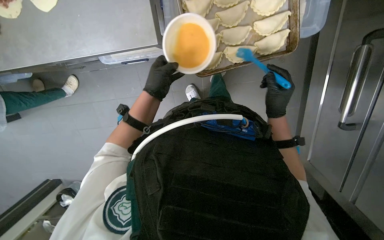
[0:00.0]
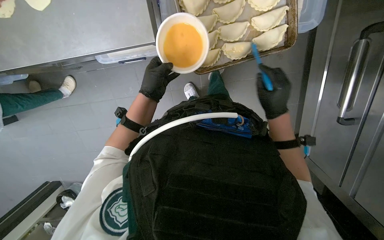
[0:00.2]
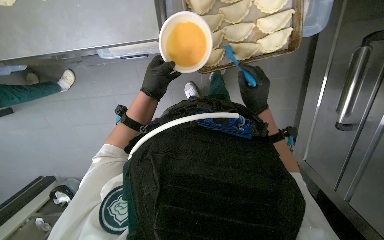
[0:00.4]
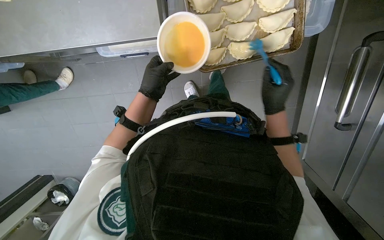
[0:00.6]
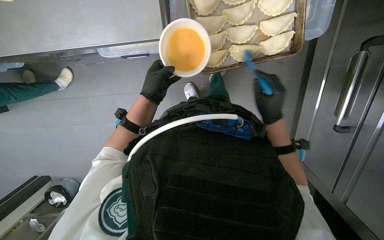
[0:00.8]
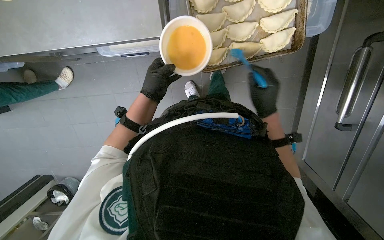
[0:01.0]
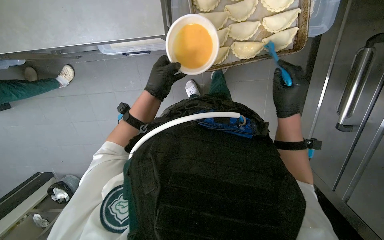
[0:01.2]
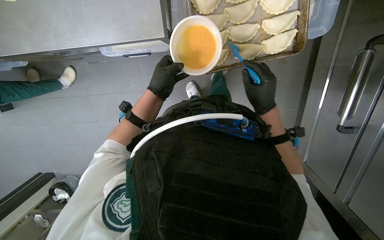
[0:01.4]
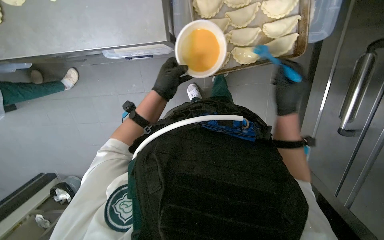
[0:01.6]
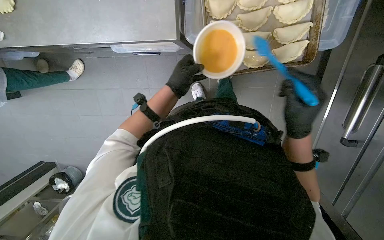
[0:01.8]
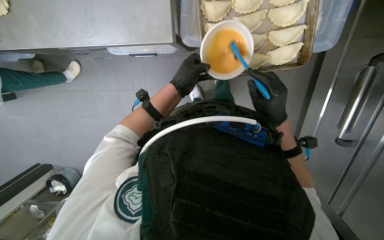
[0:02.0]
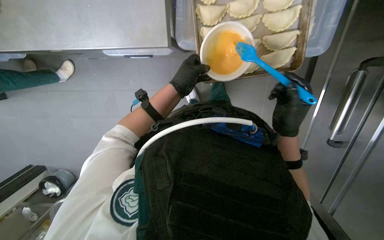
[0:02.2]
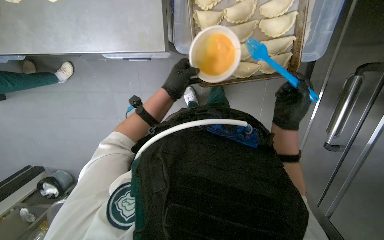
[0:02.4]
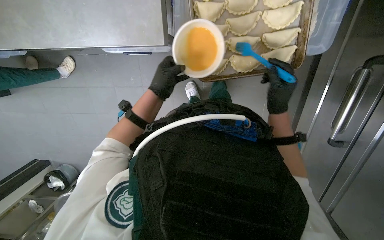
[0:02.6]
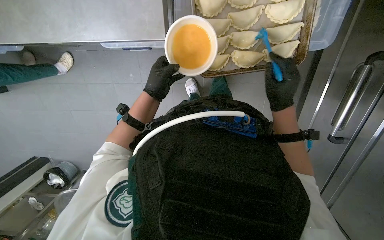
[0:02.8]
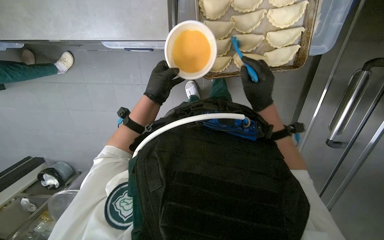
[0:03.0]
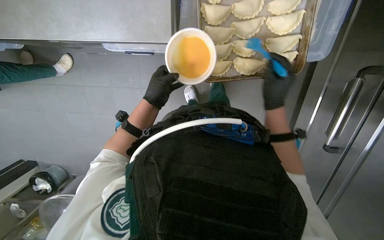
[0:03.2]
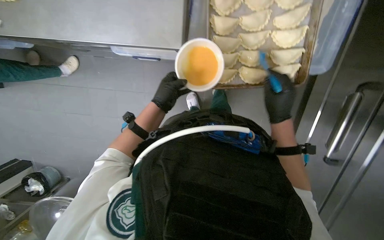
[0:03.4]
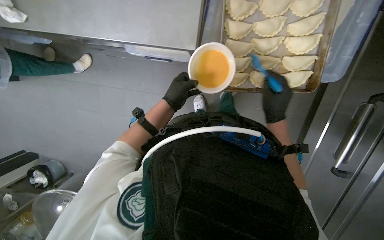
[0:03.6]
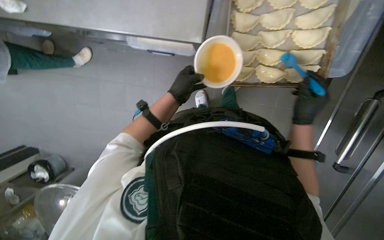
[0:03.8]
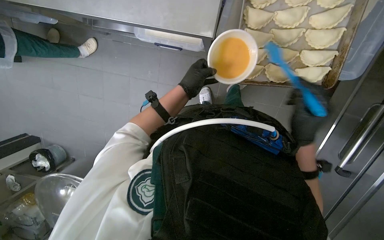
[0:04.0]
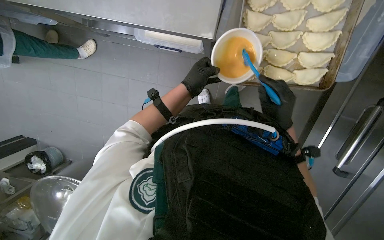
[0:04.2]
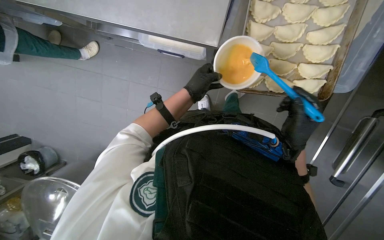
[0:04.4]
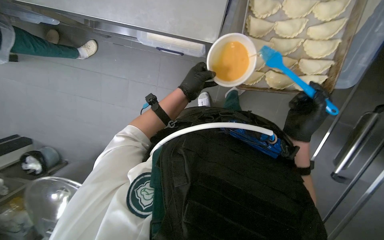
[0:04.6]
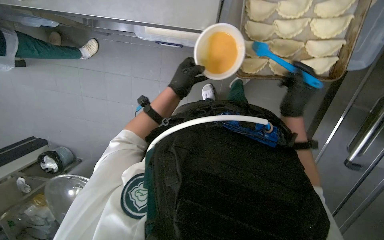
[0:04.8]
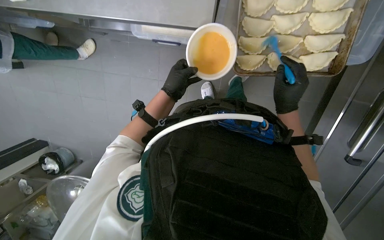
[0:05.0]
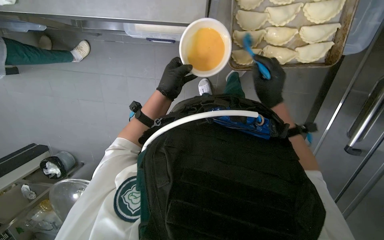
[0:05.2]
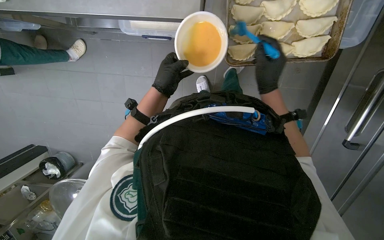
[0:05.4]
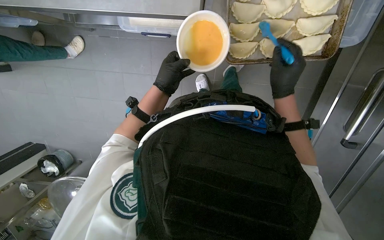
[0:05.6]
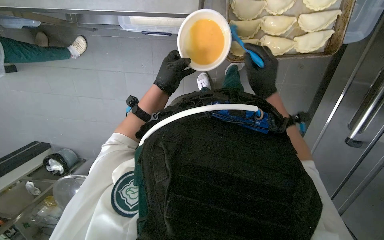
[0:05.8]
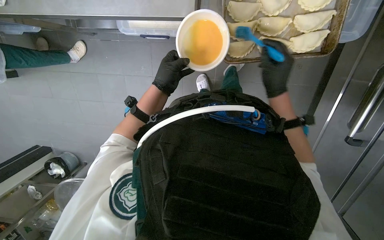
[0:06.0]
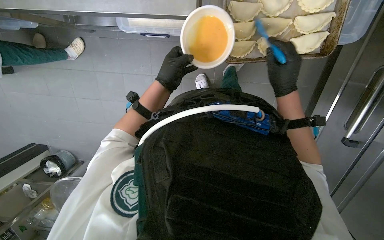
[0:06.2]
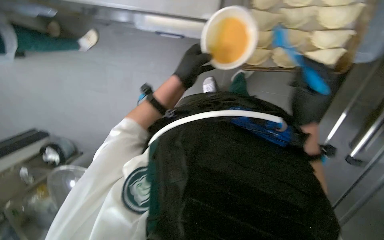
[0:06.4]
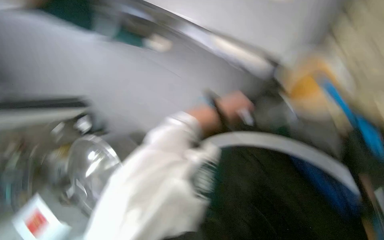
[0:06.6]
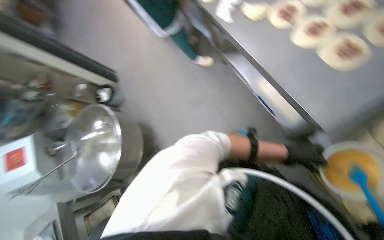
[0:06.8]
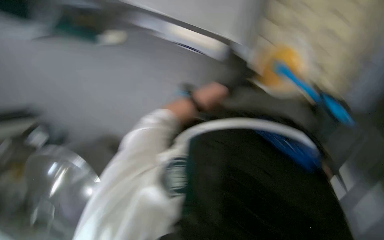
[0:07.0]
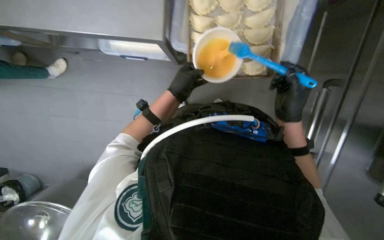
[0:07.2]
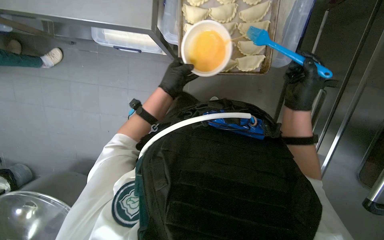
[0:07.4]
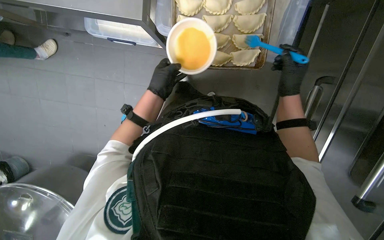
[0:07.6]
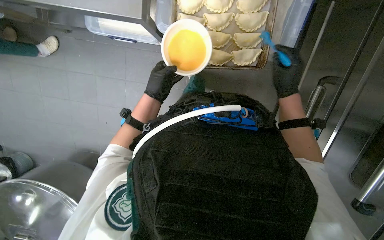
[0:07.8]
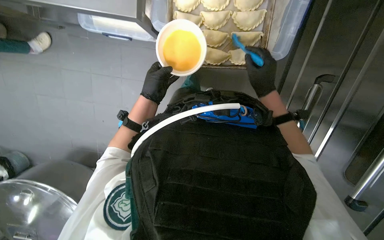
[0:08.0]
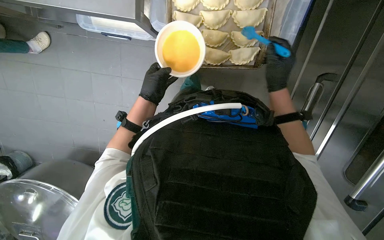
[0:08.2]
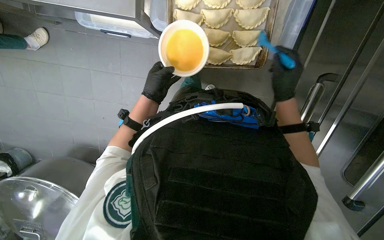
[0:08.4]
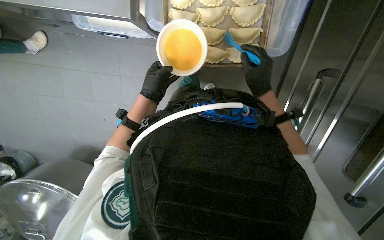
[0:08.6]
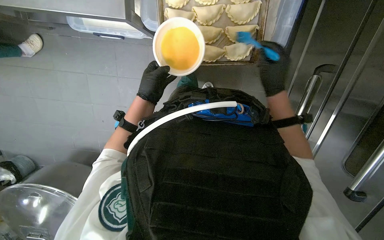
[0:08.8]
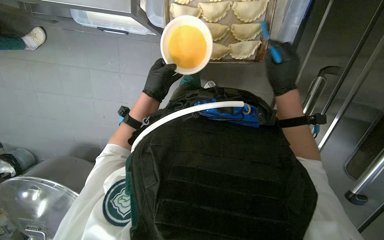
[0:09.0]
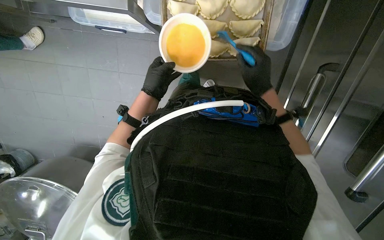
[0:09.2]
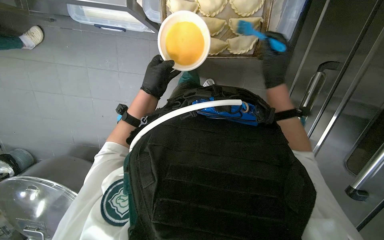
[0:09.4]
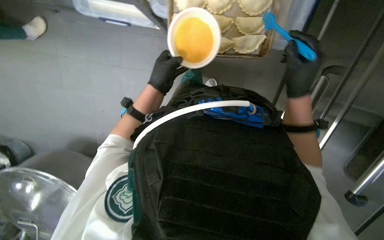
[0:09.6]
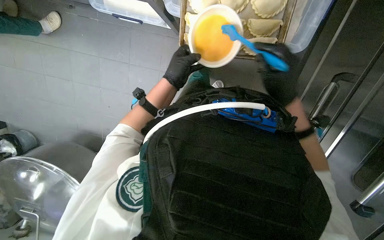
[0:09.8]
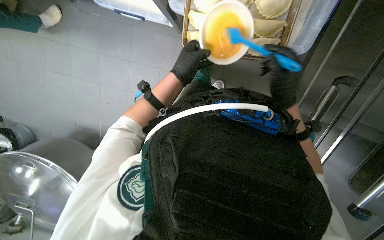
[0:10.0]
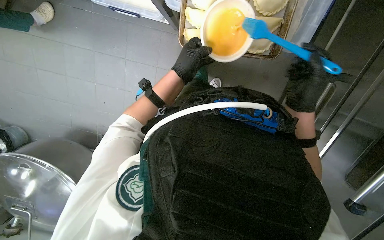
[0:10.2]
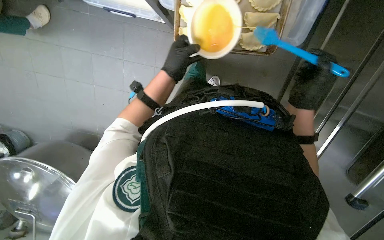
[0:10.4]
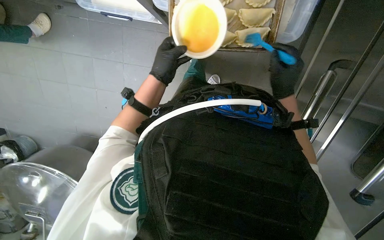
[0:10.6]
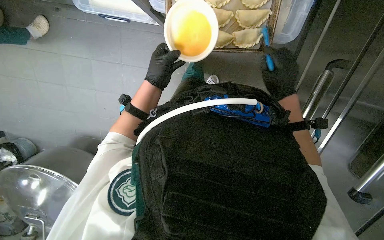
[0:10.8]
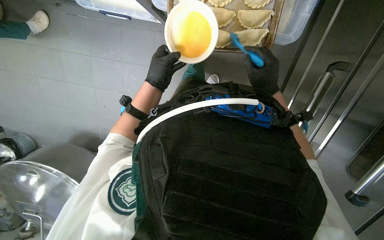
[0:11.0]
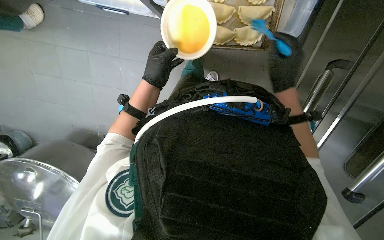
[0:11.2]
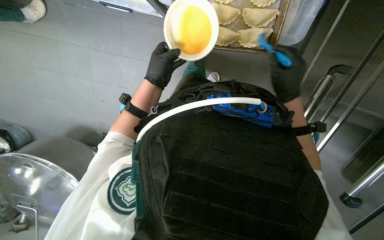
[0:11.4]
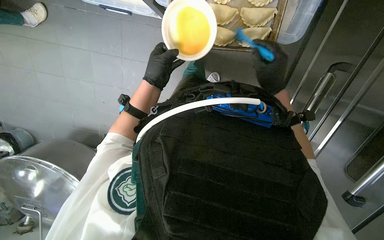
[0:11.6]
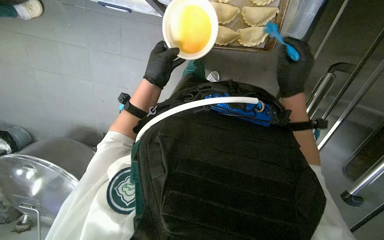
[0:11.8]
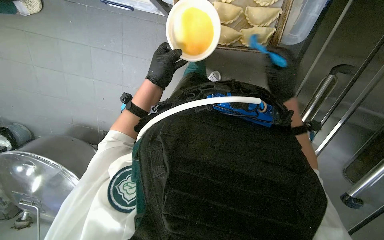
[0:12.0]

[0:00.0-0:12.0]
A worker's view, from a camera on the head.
Job: preparing food.
The whole recording: Brushing egg wash on dumplings. The worker uses a brush to apply egg wash to the raw dumplings on a baking sheet.
0:00.0 to 0:01.6: The hands work in one place, with small movements.
0:01.6 to 0:03.0: The hands work in one place, with small movements.
0:03.0 to 0:04.4: The hands stay close to where they were, moving slightly.
0:06.0 to 0:07.6: The left hand travels to the right and back again, roughly 5 cm each way; the right hand heads to the right, covering some 15 cm, and travels nearer to the camera and back again, some 10 cm each way.
0:07.6 to 0:09.0: The hands work in one place, with small movements.
0:10.4 to 0:12.0: The hands work in one place, with small movements.

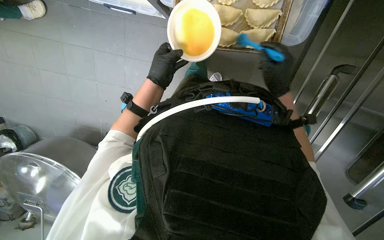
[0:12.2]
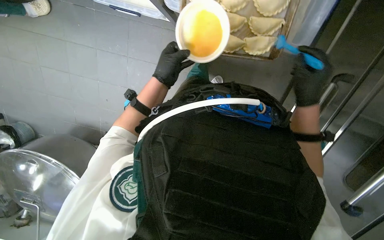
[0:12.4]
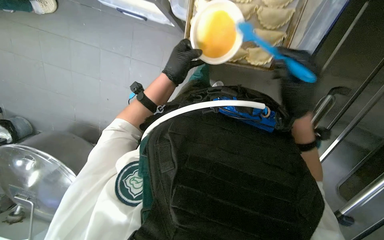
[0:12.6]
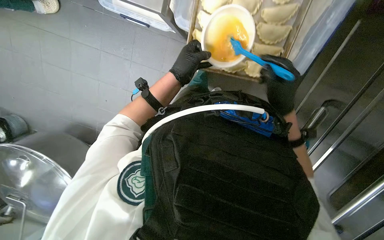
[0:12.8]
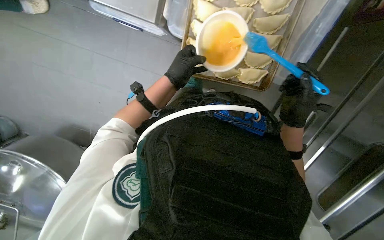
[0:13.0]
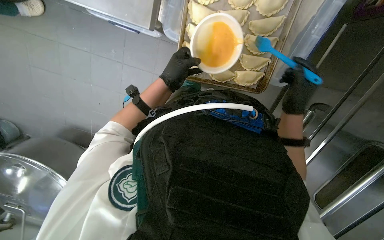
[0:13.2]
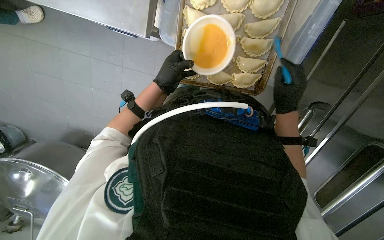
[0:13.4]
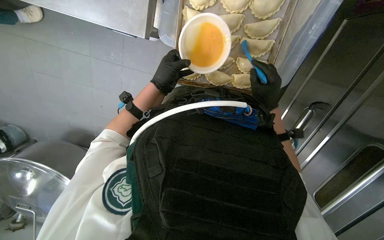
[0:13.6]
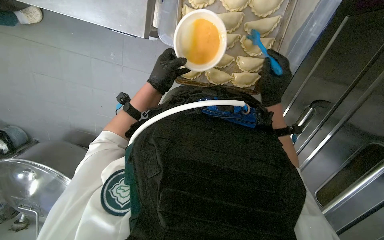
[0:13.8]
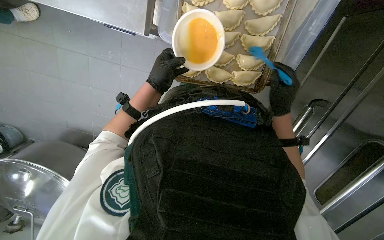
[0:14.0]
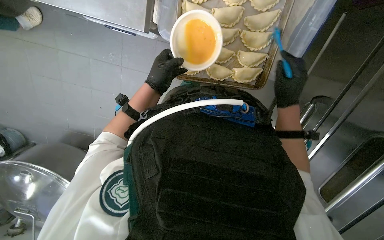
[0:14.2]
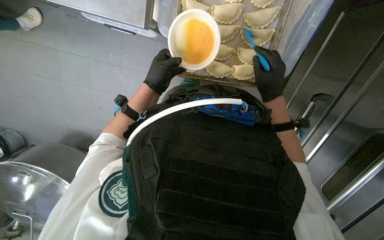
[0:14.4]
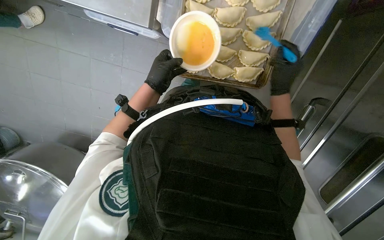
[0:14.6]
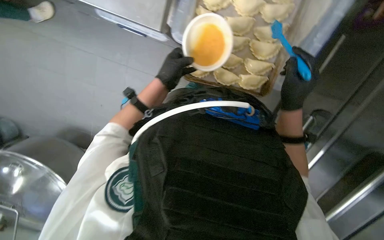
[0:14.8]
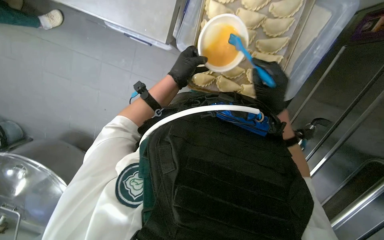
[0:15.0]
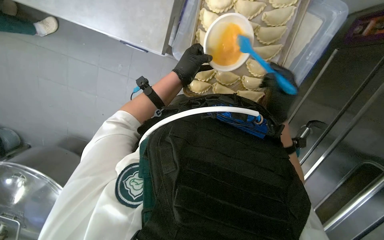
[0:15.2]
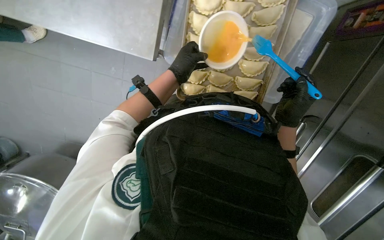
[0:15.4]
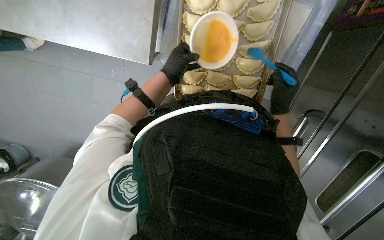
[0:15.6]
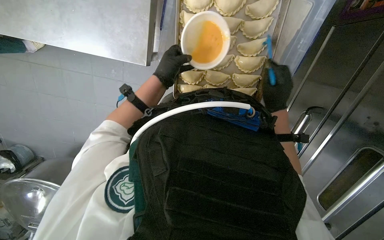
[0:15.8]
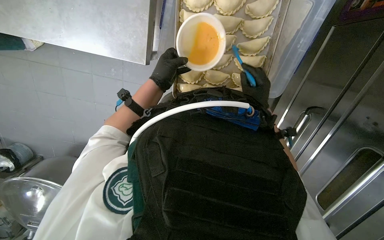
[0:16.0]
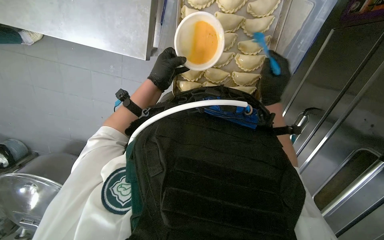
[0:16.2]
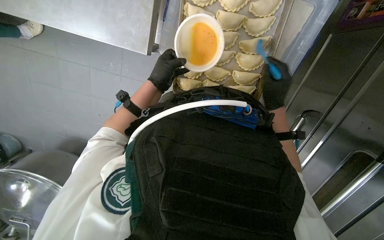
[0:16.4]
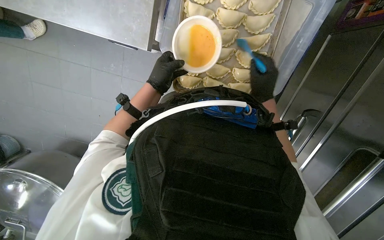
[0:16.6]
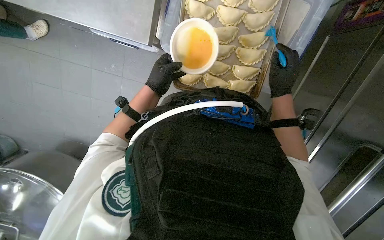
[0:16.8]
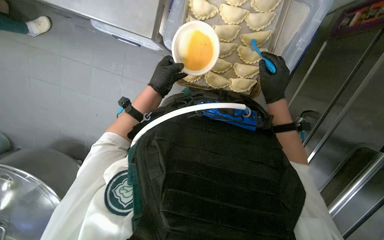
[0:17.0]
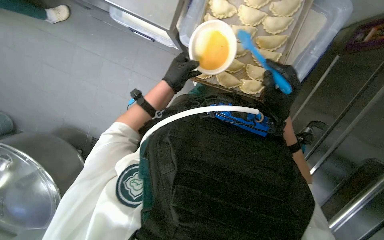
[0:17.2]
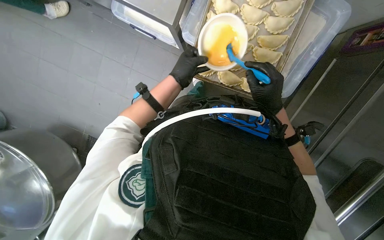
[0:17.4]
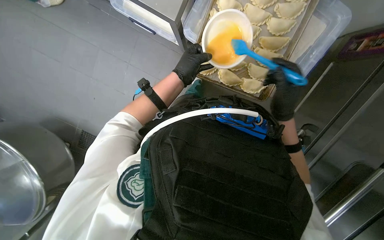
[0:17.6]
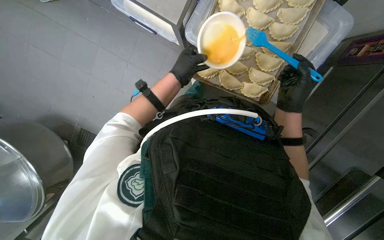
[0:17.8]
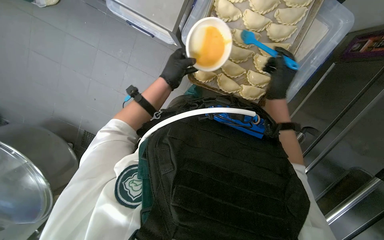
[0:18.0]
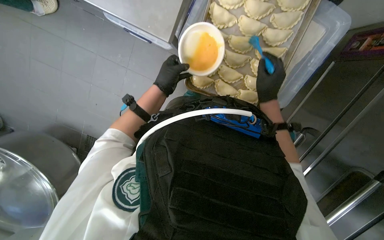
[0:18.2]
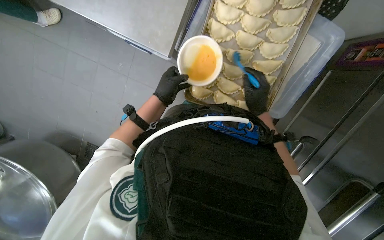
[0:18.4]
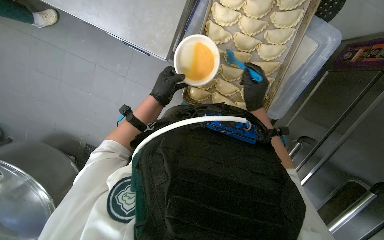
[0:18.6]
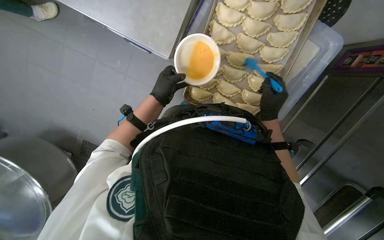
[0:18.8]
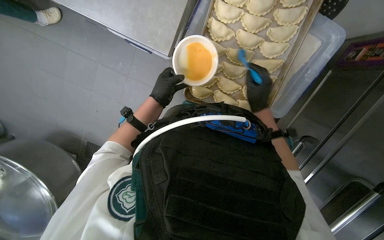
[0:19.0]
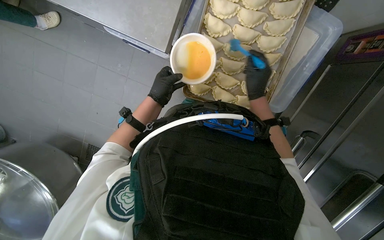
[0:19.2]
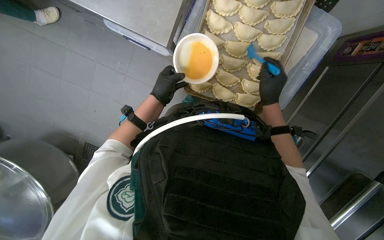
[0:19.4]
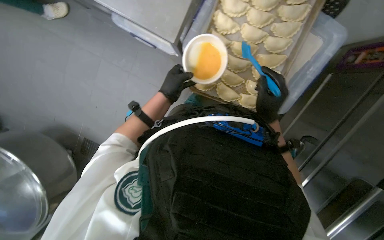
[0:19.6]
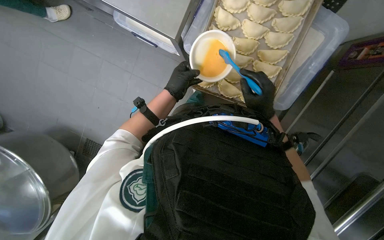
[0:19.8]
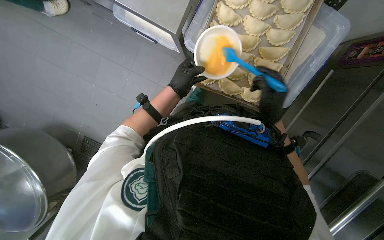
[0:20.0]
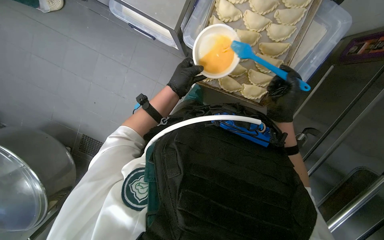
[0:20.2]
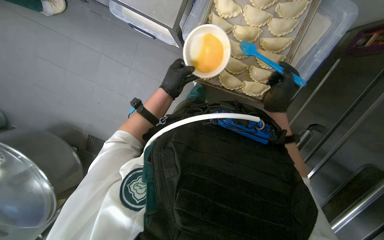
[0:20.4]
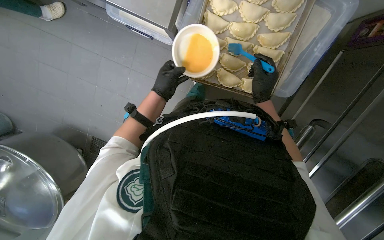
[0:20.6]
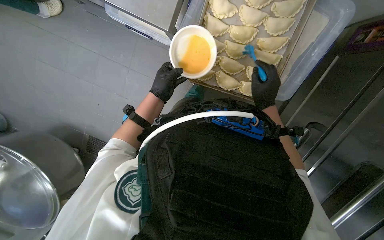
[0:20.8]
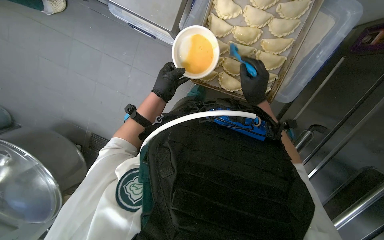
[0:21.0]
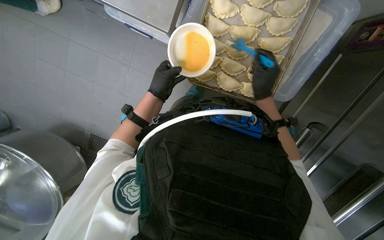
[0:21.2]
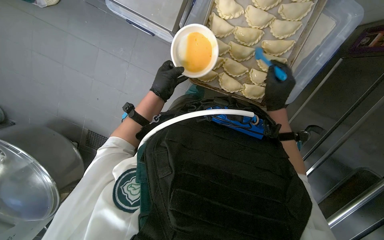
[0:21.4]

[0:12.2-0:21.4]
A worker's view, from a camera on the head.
Job: preparing food.
The whole recording: Brushing egg wash on dumplings. The worker uses a brush to apply egg wash to the raw dumplings on a baking sheet.
0:13.8 to 0:15.2: The hands make small movements and keep their place.
0:15.2 to 0:16.8: The right hand heads to the right, covering roughly 10 cm.
0:16.8 to 0:18.4: The right hand shifts roughly 10 cm to the left.
0:18.4 to 0:21.4: The hands work in one place, with small movements.
